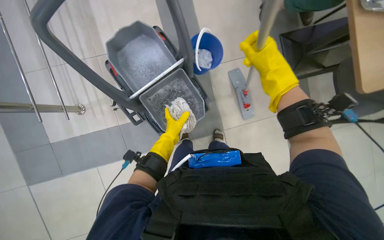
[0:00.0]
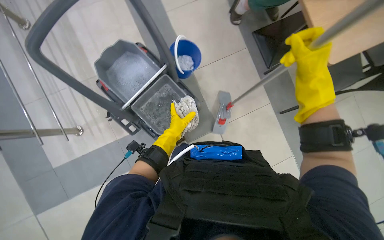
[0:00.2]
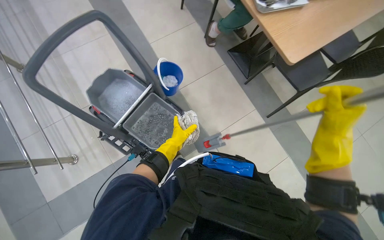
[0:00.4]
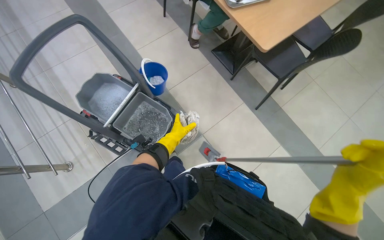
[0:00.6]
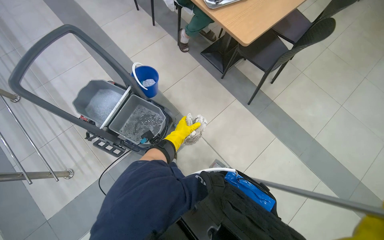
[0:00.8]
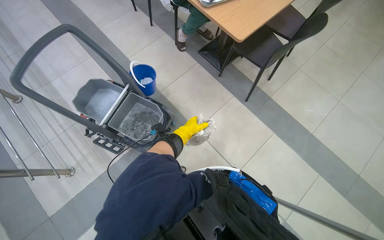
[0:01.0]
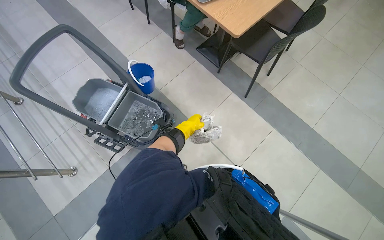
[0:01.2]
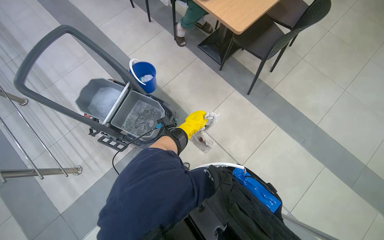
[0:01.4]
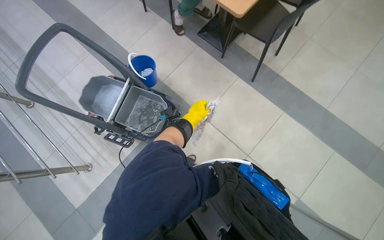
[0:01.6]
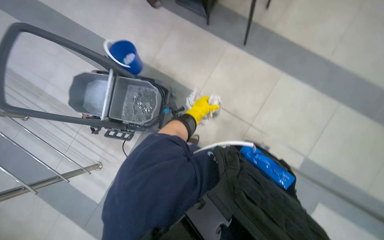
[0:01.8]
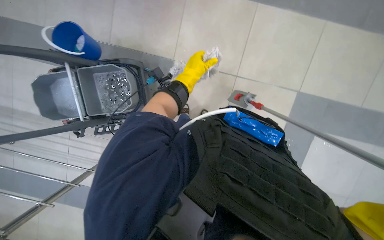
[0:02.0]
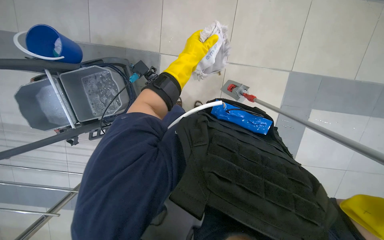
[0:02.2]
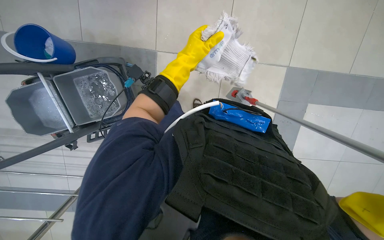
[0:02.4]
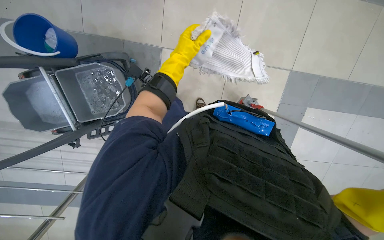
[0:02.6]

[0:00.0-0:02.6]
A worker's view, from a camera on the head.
Job: preparing cleaning supplies.
The whole recording: Preparing mop for cleaning. The worker detaches, wrings, and reattaches the mop head.
0:00.0 to 0:01.2: The head travels approximately 50 cm. The view tips upward by approximately 15 degrees. Everything in view rotates roughly 30 degrees counterclockwise.
0:01.2 to 0:02.6: The view tilts roughly 30 degrees downward. The scene turns approximately 40 degrees counterclockwise in the picture.

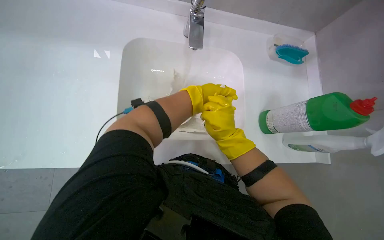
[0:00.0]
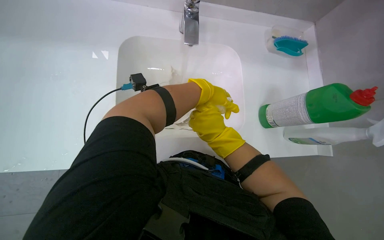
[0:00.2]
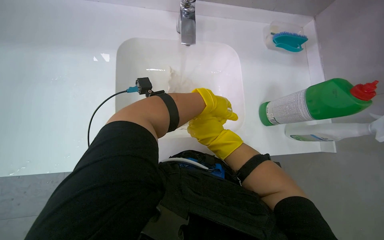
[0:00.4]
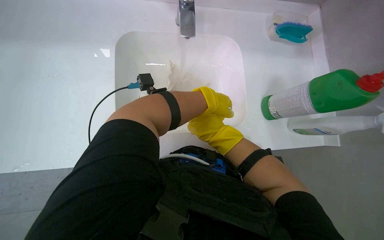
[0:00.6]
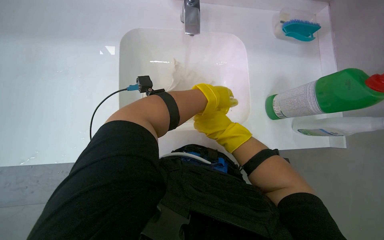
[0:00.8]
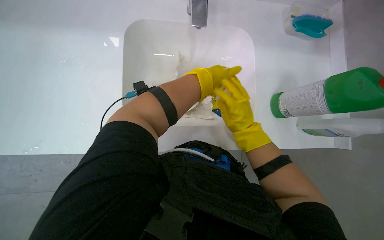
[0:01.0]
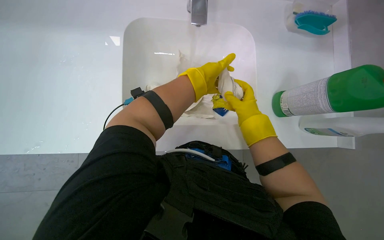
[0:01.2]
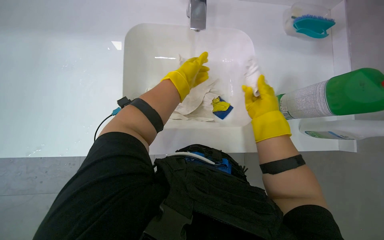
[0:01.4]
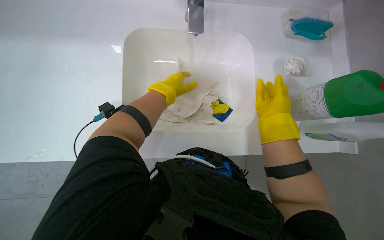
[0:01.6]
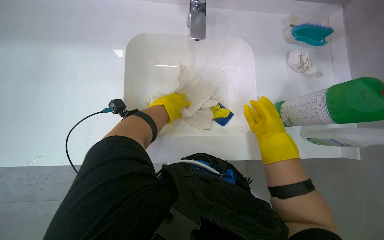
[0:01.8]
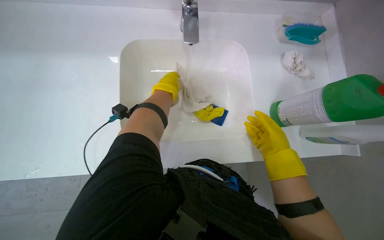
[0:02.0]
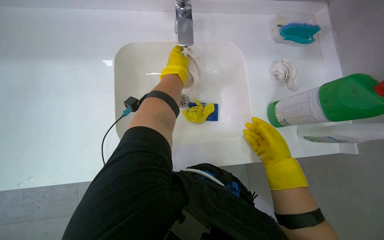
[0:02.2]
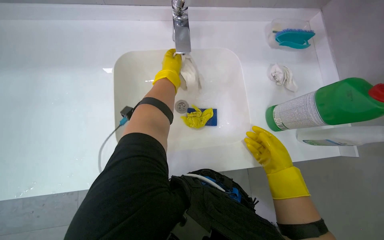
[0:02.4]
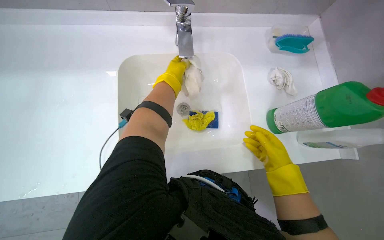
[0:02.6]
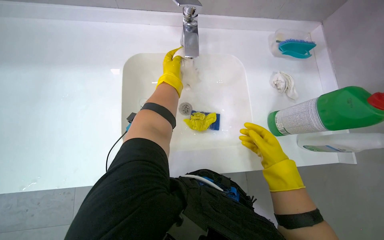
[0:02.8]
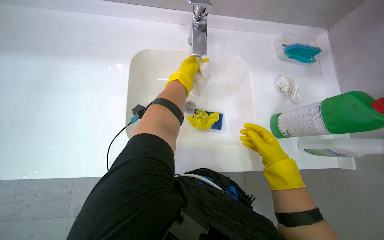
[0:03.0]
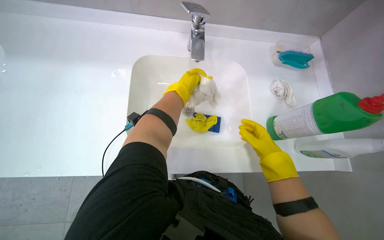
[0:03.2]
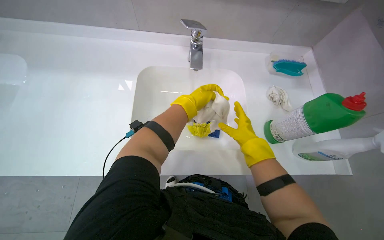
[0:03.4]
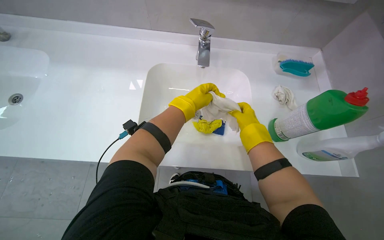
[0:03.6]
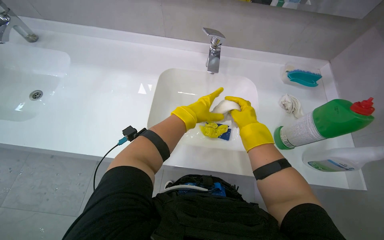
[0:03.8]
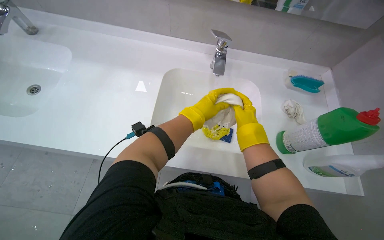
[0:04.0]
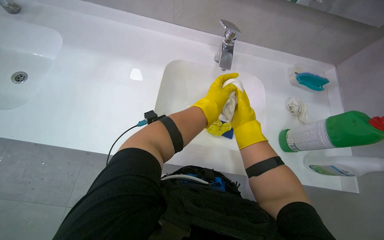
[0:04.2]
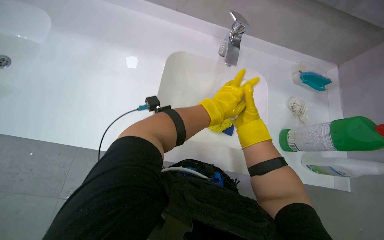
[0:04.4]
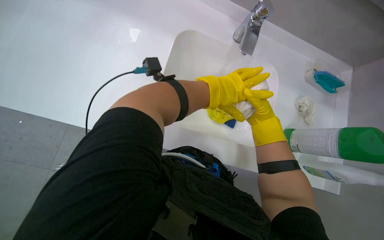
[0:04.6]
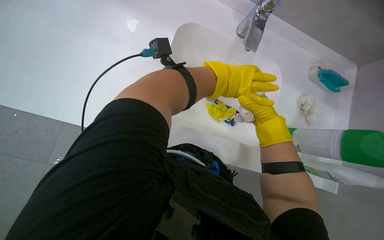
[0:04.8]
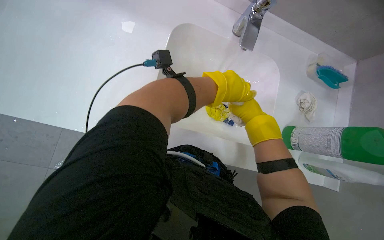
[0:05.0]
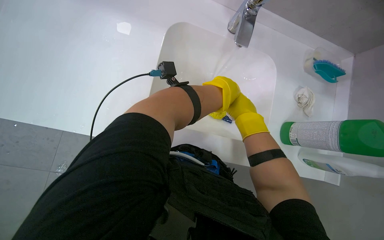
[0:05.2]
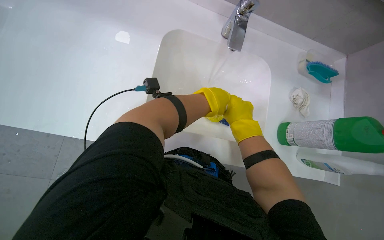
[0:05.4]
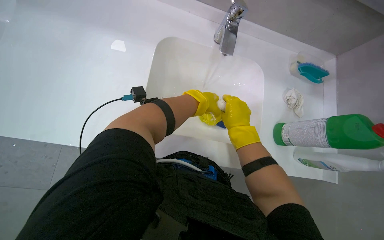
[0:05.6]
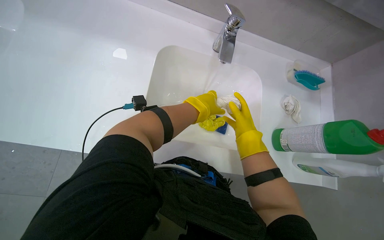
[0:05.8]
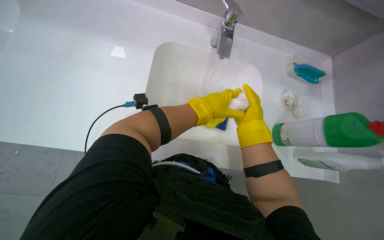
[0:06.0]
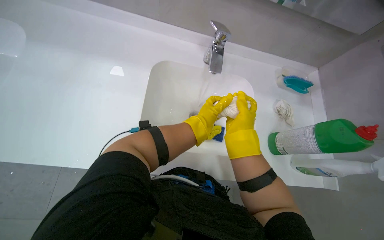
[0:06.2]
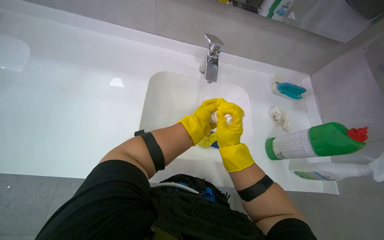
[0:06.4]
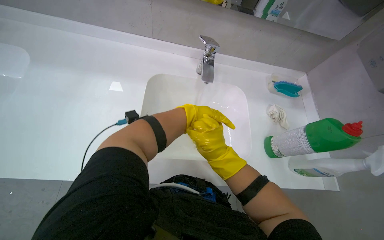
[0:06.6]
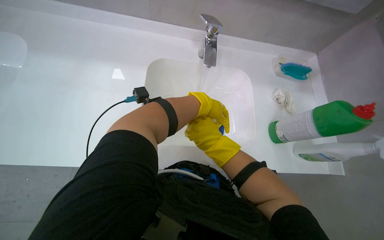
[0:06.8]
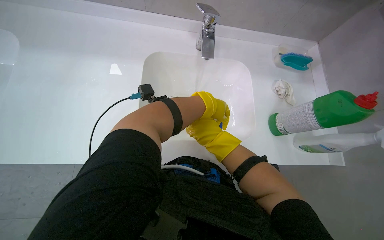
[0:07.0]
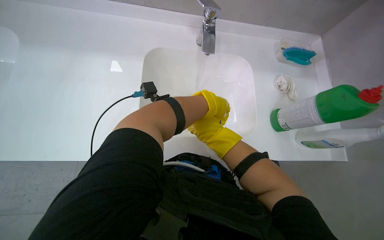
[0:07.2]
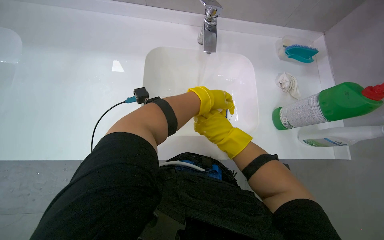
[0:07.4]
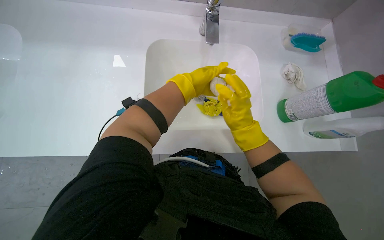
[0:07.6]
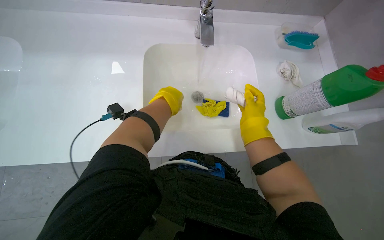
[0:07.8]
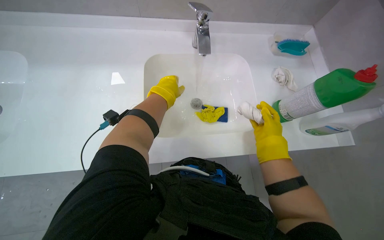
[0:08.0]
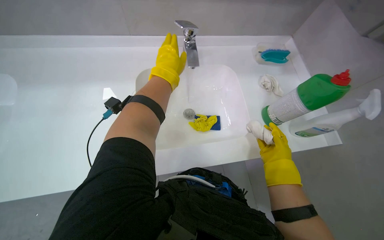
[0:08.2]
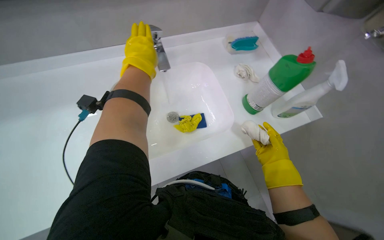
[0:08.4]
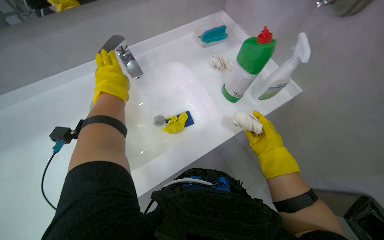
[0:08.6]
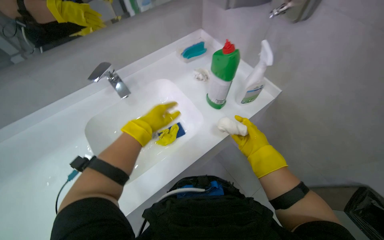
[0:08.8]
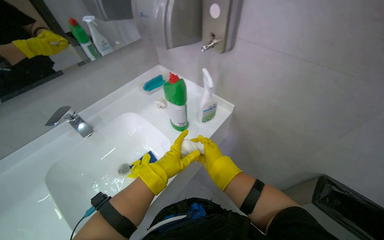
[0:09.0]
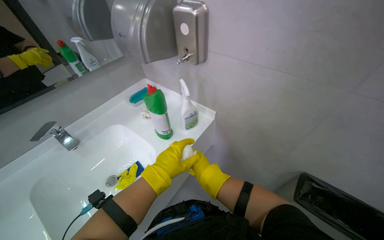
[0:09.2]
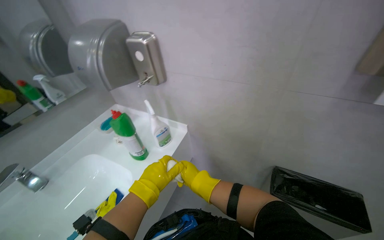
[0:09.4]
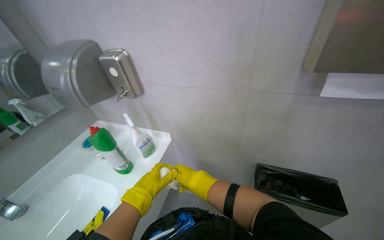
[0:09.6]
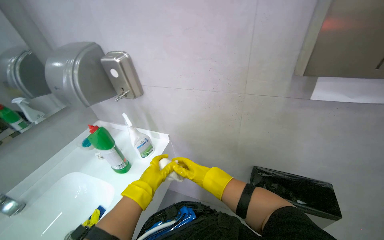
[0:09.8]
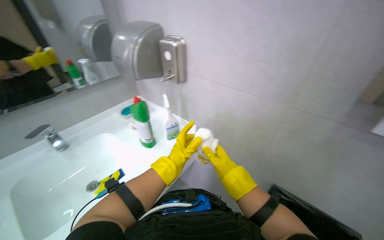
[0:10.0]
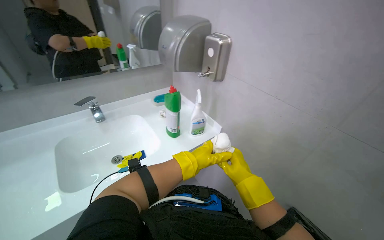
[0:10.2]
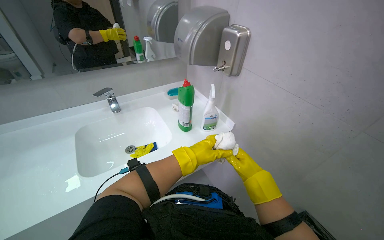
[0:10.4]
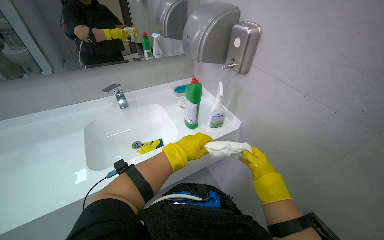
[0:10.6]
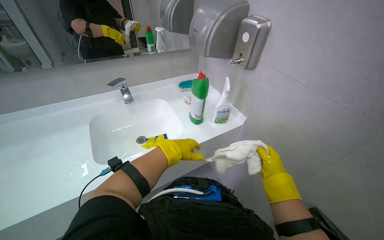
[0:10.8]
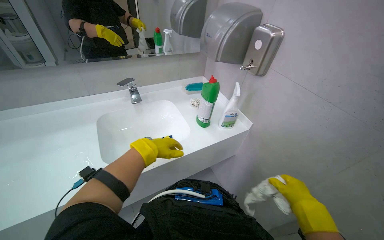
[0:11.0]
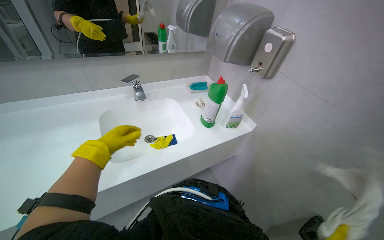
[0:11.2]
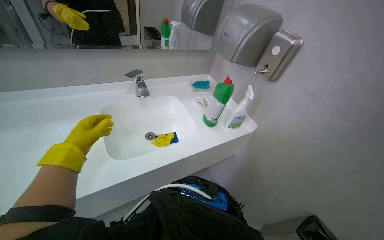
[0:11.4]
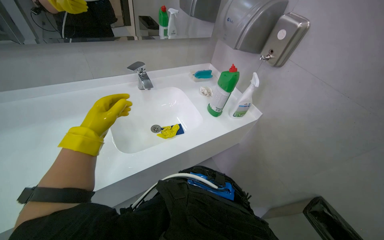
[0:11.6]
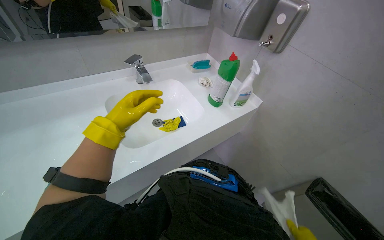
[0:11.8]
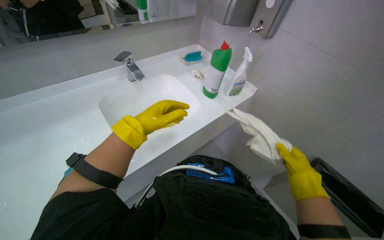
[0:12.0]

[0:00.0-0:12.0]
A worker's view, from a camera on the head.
Job: preparing cleaning supplies.
The whole recording: Preparing cleaning tools at sink. The worker rinses and wrings a cloth, then applies cleaner to the cloth and a sponge at the sink.
0:01.6 to 0:03.0: The left hand goes roughly 10 cm up the picture; the right hand travels down the picture by some 10 cm.
0:03.0 to 0:04.4: The right hand goes some 20 cm up the picture and to the left, while the left hand travels nearer to the camera and down the picture by some 20 cm.
0:04.4 to 0:06.0: The right hand swings nearer and farther, roughly 20 cm each way, with 2 reversals.
0:06.0 to 0:07.6: The right hand goes nearer and farther, some 15 cm each way, reversing 2 times.
0:07.6 to 0:09.0: The head turns to the right by roughly 55 degrees. The view tilts roughly 20 degrees upward.
0:09.0 to 0:10.4: The head turns to the left by about 20 degrees.
0:10.4 to 0:12.0: The left hand moves to the left, roughly 40 cm.

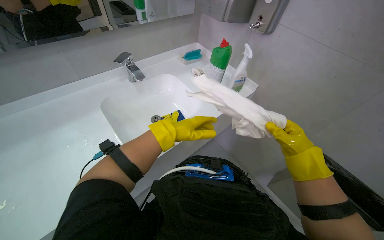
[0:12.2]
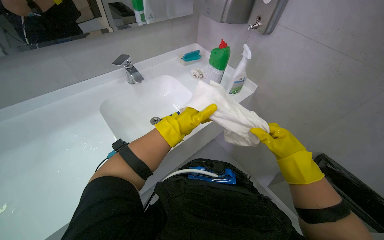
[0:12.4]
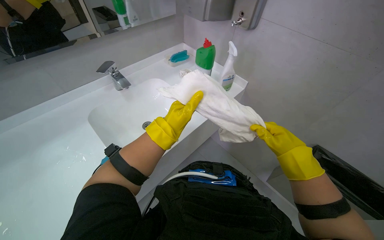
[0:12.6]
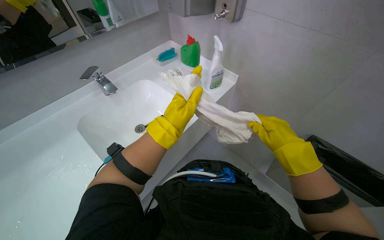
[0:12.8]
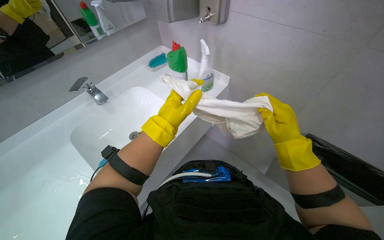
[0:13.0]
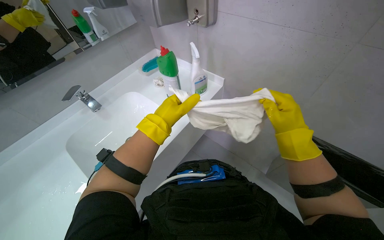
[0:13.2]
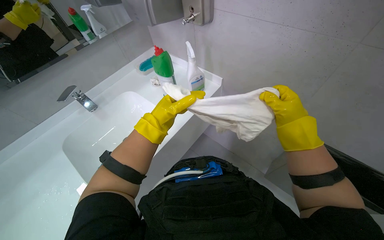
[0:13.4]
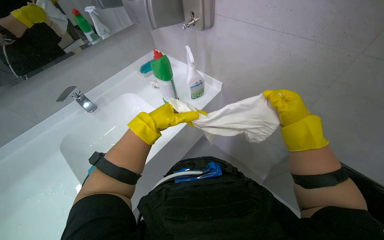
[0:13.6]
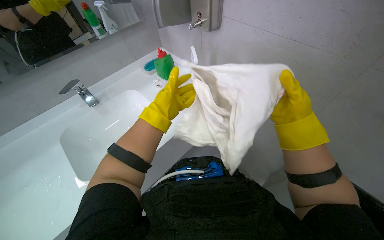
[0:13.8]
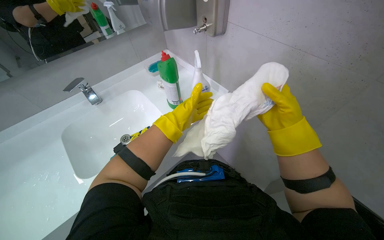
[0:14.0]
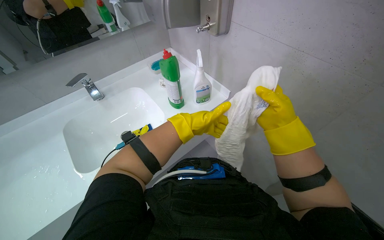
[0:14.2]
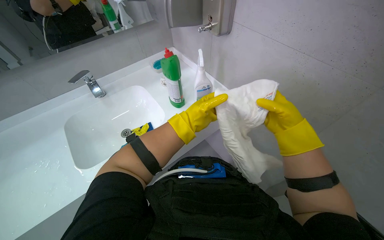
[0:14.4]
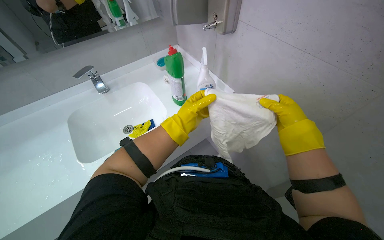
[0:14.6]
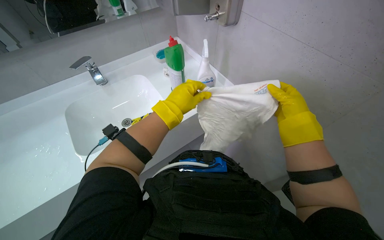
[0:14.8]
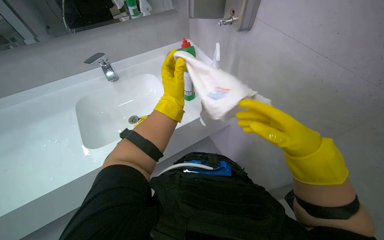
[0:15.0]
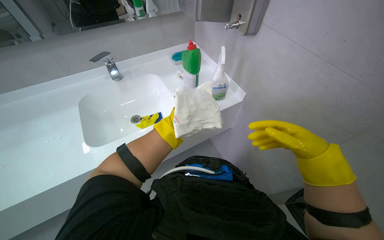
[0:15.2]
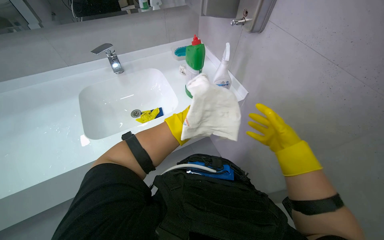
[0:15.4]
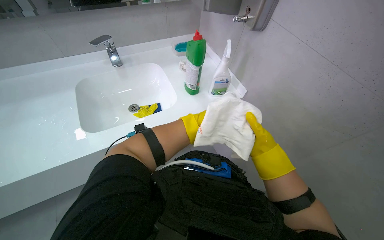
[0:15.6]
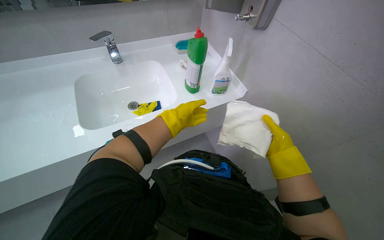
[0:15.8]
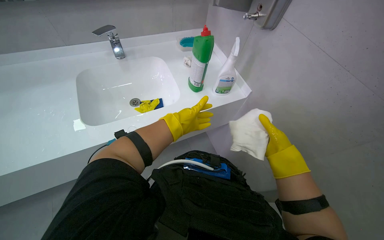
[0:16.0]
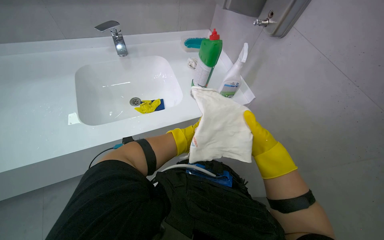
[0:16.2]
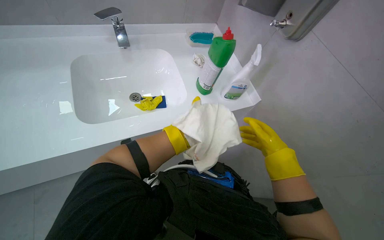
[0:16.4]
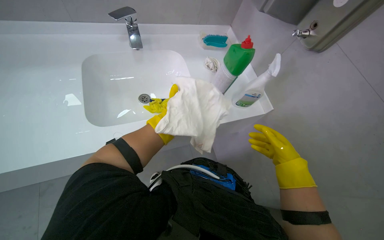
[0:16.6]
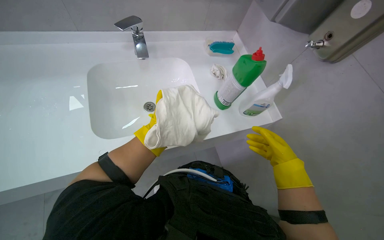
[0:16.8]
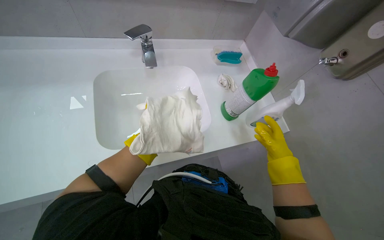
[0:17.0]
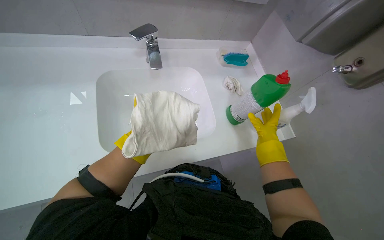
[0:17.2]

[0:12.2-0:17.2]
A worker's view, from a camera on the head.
Job: preparing cleaning supplies.
The whole recording: Preparing cleaning tools at sink. The worker rinses and wrings a cloth, then applies cleaner to the cloth and a sponge at the sink.
0:12.2 to 0:13.8: The left hand heads up the picture, covering about 10 cm.
0:13.8 to 0:15.6: The left hand moves nearer and farther over some 25 cm, changing direction 2 times. The right hand swings nearer and farther, roughly 15 cm each way, with 2 reversals.
0:15.6 to 0:17.2: The left hand travels to the left by roughly 35 cm.
